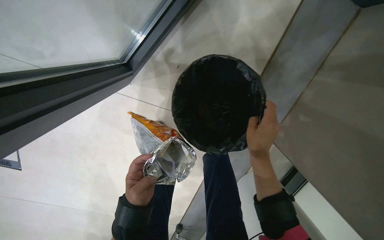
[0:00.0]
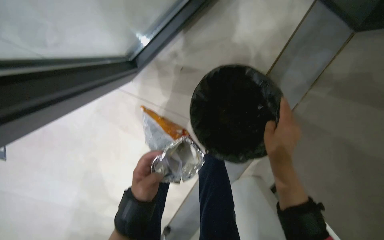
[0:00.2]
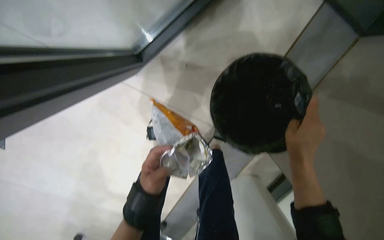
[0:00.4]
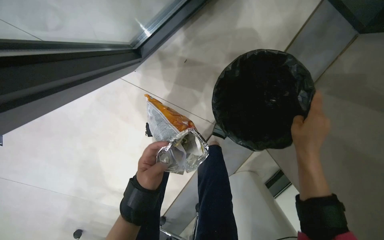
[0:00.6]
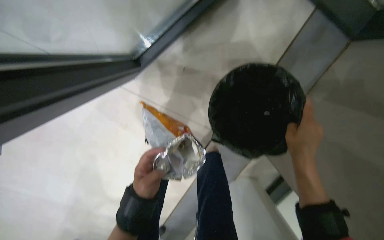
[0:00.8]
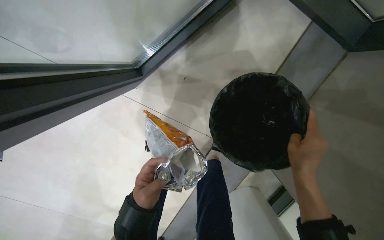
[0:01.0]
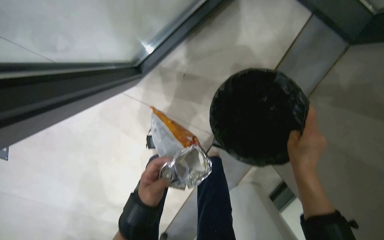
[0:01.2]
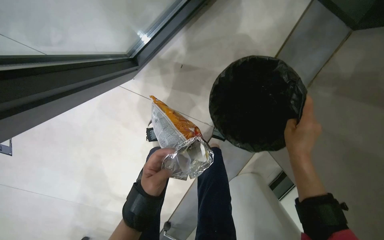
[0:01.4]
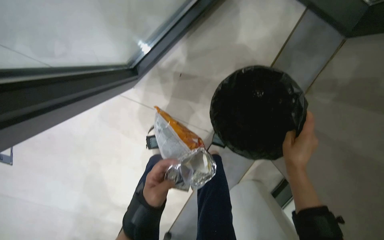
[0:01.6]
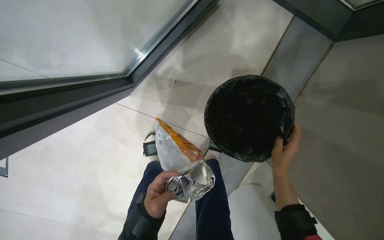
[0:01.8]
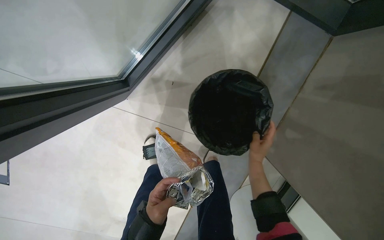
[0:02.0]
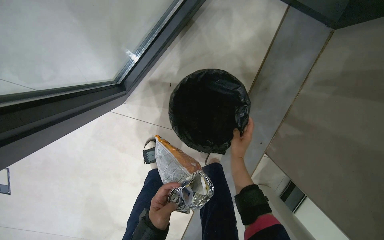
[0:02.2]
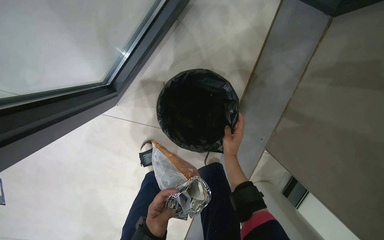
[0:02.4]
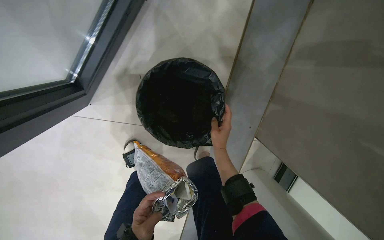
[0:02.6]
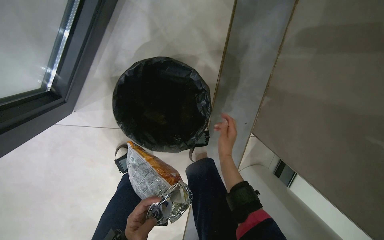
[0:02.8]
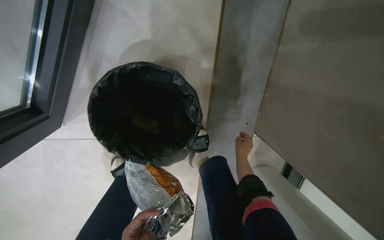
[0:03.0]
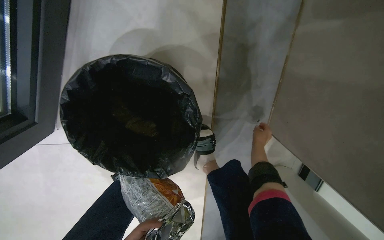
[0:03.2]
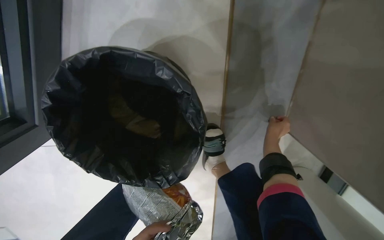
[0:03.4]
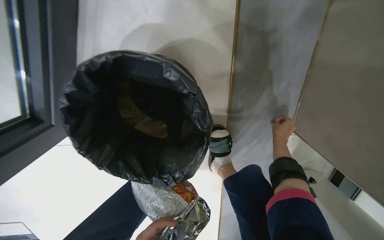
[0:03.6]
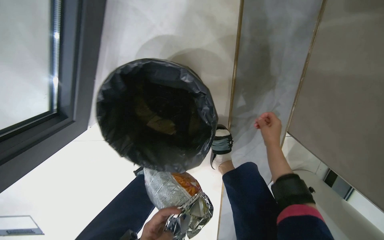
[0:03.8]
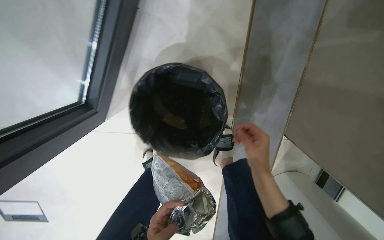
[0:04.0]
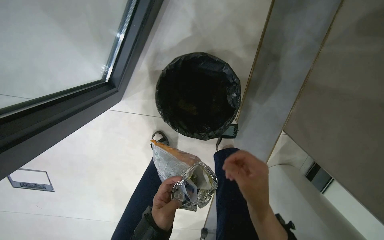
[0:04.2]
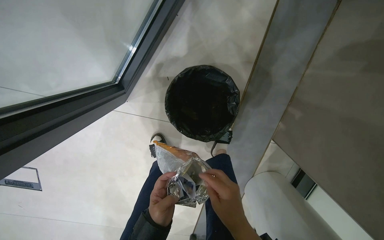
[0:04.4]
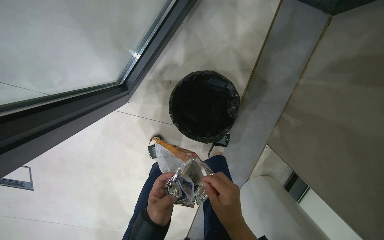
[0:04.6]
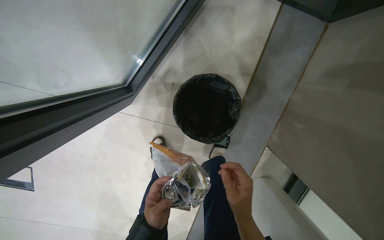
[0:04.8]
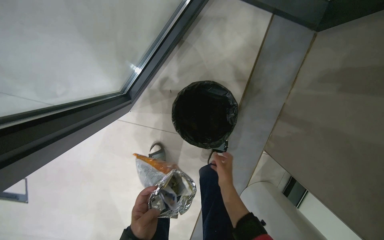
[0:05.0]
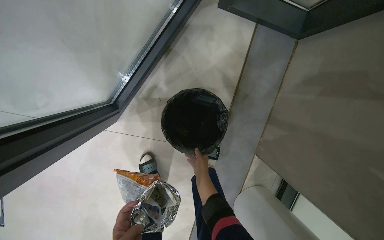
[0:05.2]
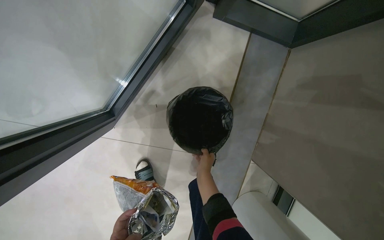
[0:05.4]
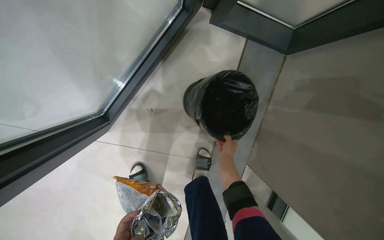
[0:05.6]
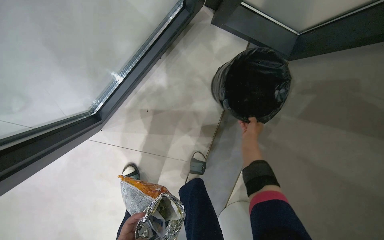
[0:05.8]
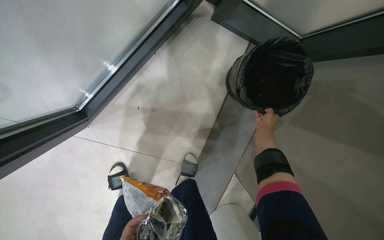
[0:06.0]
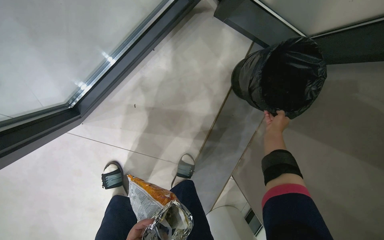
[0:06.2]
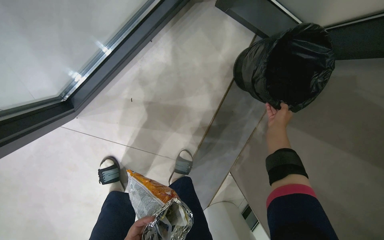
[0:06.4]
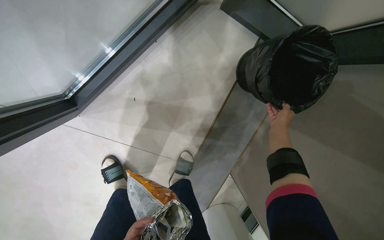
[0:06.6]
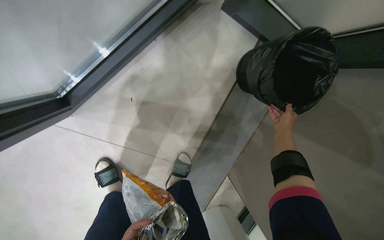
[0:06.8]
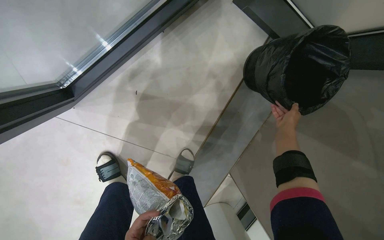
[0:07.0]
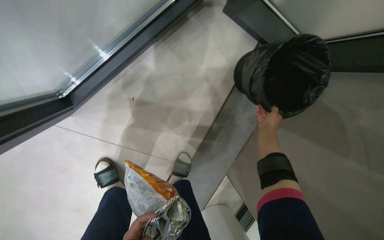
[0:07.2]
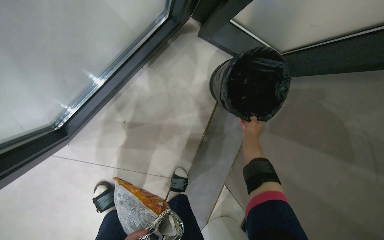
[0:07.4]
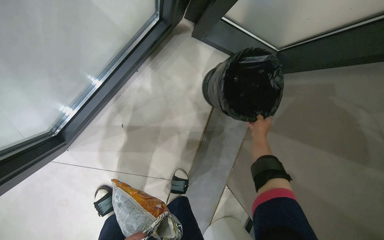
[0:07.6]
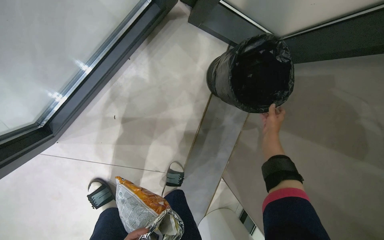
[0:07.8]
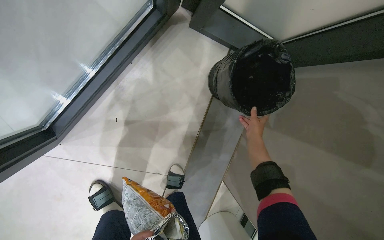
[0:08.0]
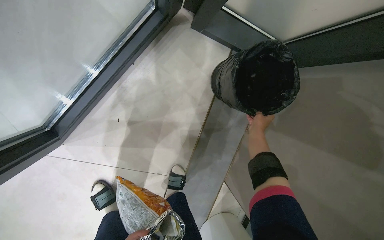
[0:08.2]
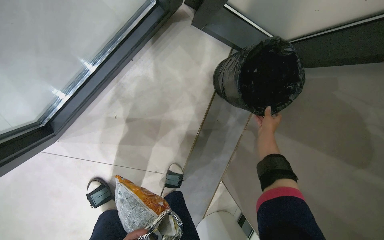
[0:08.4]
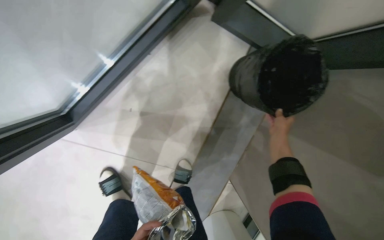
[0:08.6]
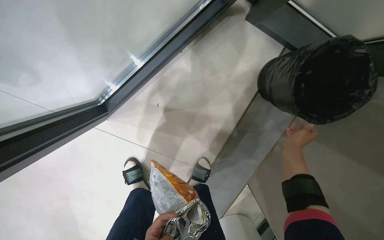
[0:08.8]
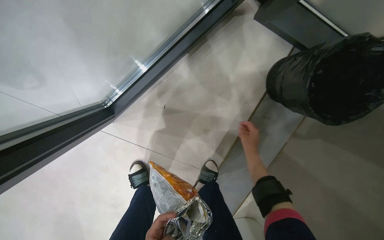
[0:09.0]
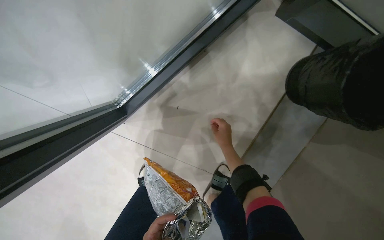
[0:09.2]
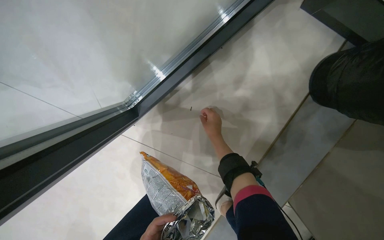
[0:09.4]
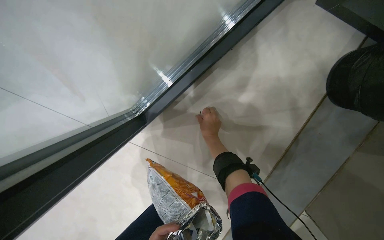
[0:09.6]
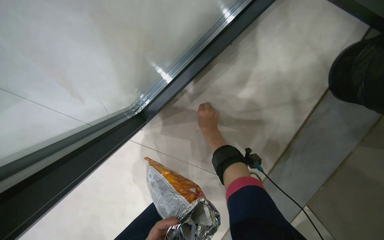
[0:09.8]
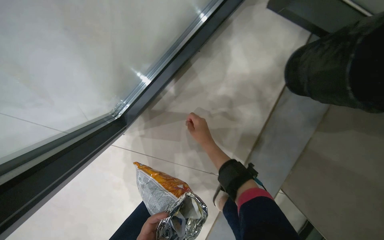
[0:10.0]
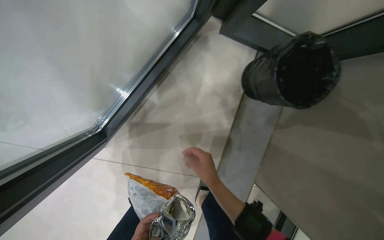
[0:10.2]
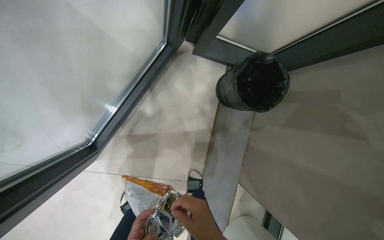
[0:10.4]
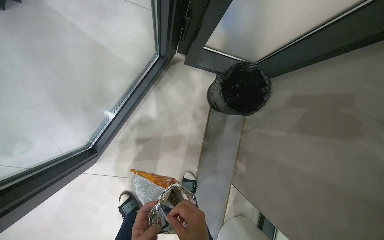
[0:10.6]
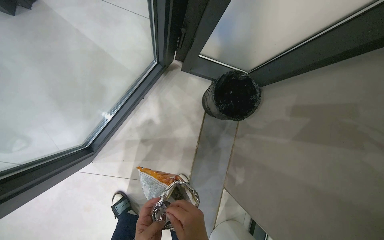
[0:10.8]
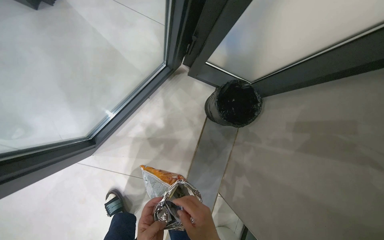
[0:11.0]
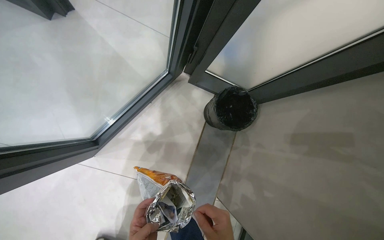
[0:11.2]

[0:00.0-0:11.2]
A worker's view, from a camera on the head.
Job: managing trash.
The whole recording: Picking up trash from bin. The worker picks up various trash items from a bin.
0:01.6 to 0:03.2: The right hand goes roughly 40 cm farther from the camera.
0:03.2 to 0:04.8: The right hand is displaced nearer to the camera, to the left and down the picture by approximately 50 cm.
0:04.8 to 0:06.4: The view swings roughly 15 degrees to the right. The right hand shifts approximately 40 cm up the picture, to the right and farther from the camera.
0:08.0 to 0:09.6: The camera sweeps to the left, by approximately 15 degrees. The right hand moves to the left, approximately 50 cm.
0:09.6 to 0:11.2: The wearer's head swings approximately 30 degrees to the right. The view tips upward by about 20 degrees.

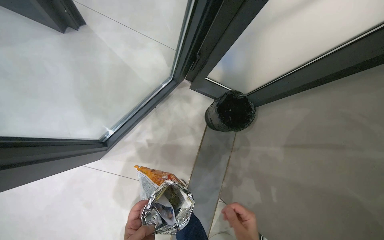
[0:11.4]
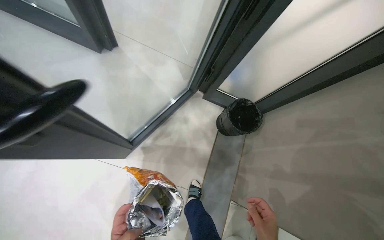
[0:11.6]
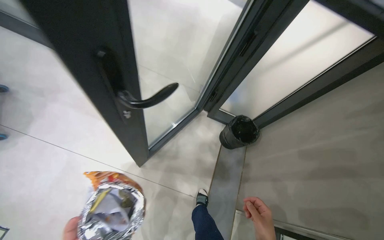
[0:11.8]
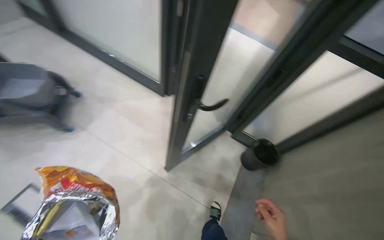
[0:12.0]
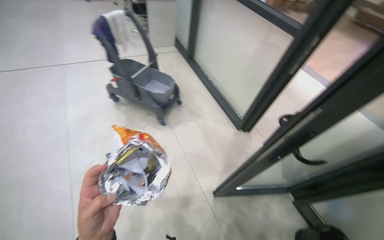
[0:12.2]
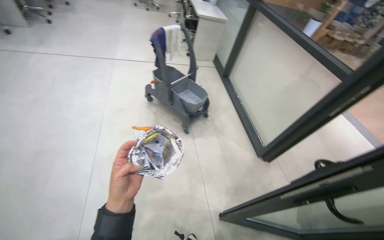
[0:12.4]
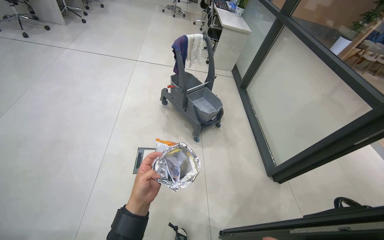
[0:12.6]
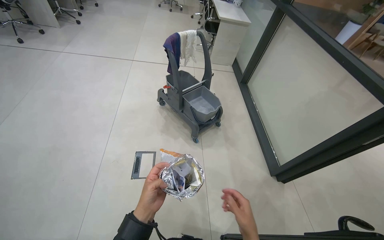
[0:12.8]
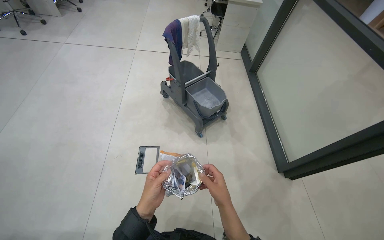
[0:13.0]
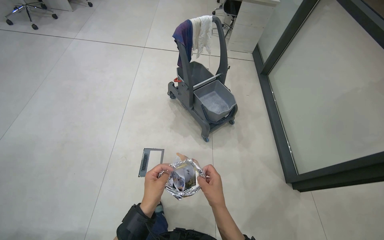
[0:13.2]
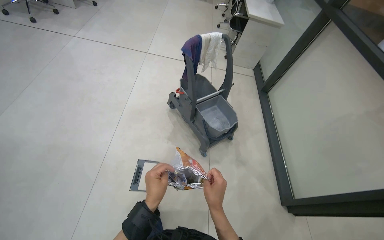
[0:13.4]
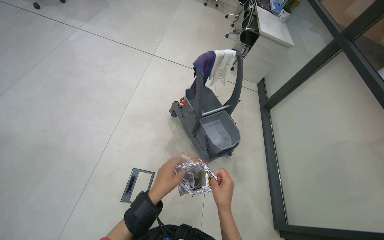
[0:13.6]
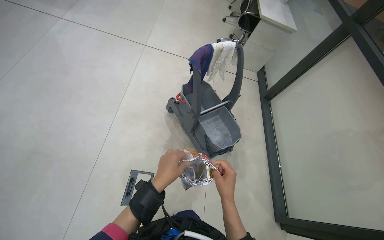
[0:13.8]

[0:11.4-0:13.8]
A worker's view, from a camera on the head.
Job: managing trash.
The whole recording: Picking up trash from bin. The worker picks up various trash items from a bin.
0:11.4 to 0:12.6: The wearer moves approximately 80 cm. The wearer's head swings about 70 degrees to the left. The view tilts roughly 45 degrees upward.
0:12.6 to 0:13.8: The camera travels approximately 60 cm.

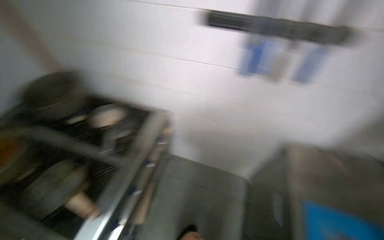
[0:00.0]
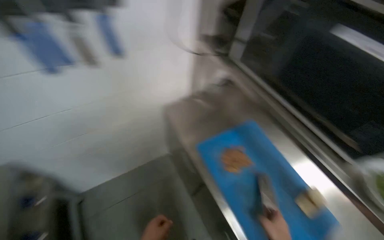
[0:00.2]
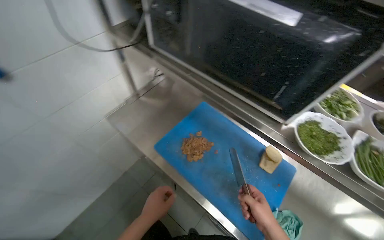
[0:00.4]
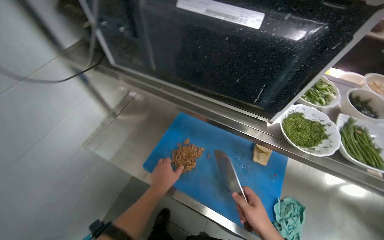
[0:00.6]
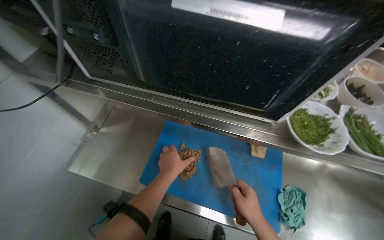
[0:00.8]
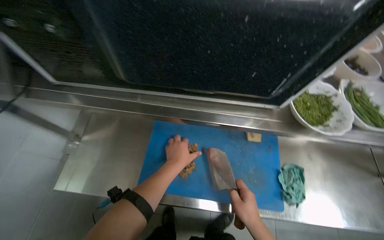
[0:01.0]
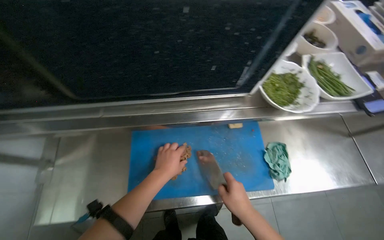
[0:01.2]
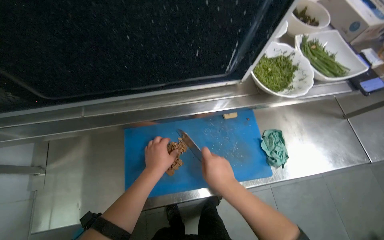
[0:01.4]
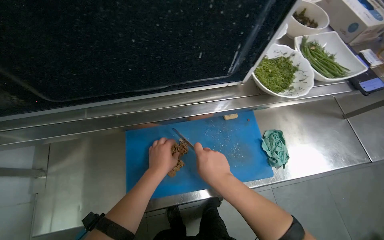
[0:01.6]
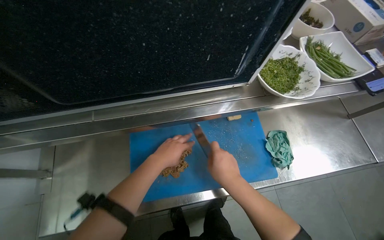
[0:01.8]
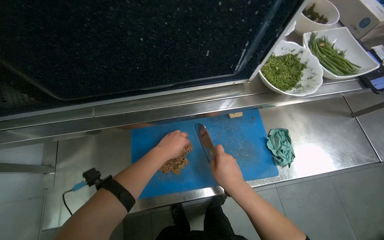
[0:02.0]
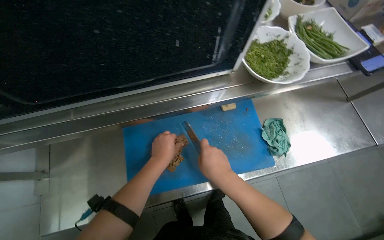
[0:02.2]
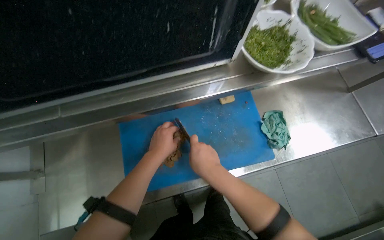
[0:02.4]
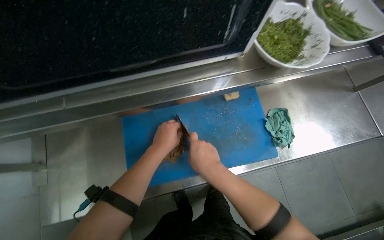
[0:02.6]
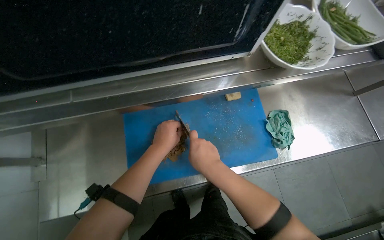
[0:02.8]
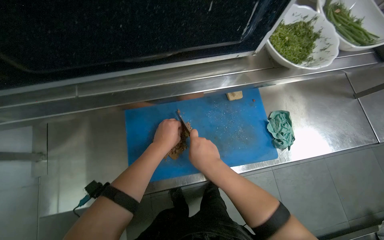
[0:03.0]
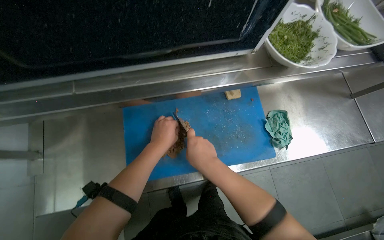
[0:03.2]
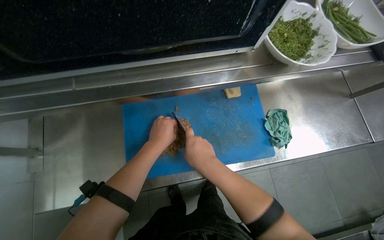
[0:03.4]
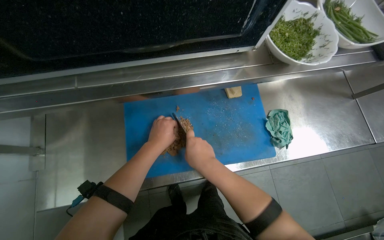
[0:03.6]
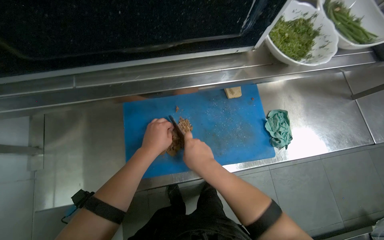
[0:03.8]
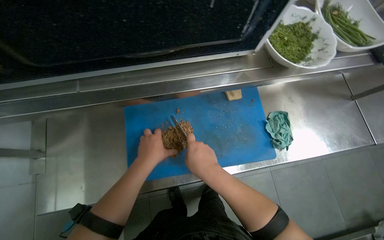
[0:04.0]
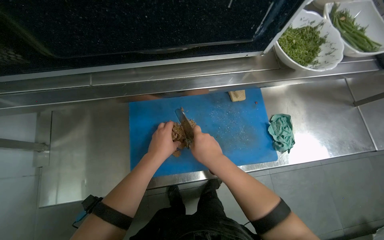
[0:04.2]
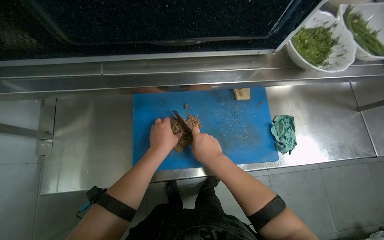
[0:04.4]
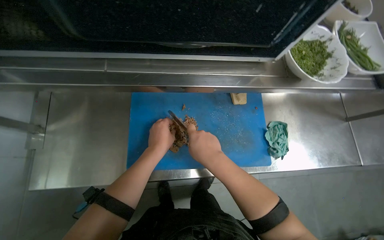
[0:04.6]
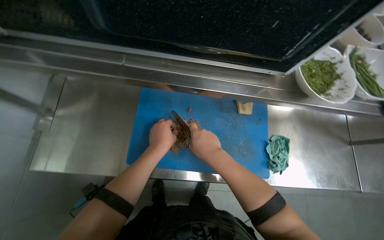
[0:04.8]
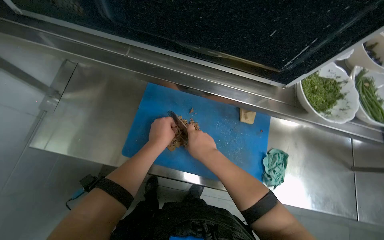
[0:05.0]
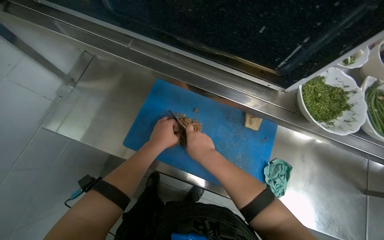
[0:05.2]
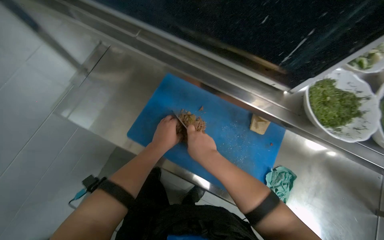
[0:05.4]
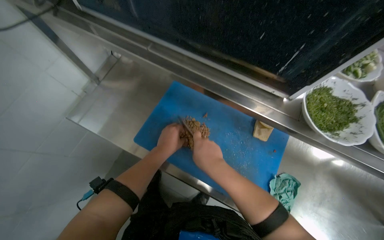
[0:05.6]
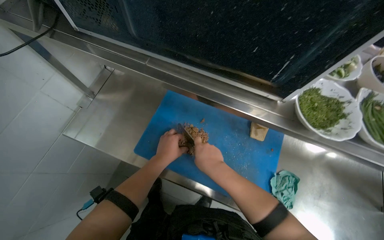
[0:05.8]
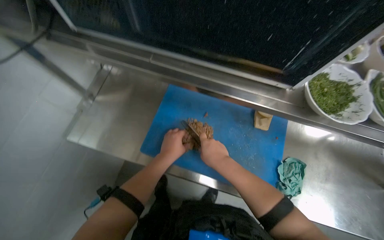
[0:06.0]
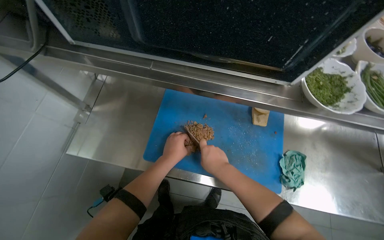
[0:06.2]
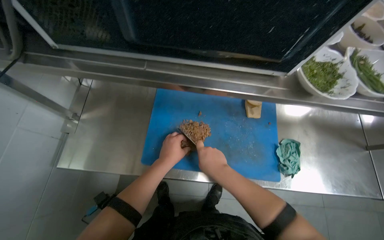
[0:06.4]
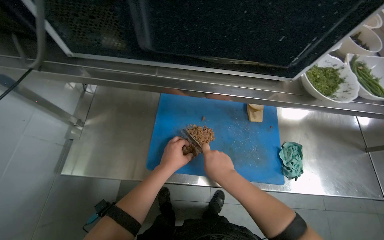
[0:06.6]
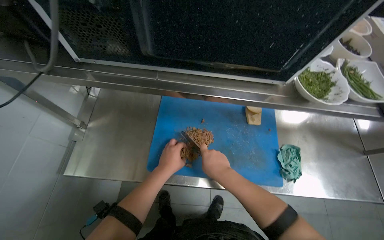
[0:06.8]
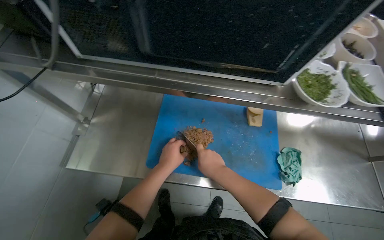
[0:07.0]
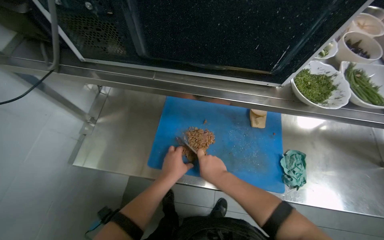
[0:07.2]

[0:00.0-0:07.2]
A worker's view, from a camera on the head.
Job: preparing food.
The whole recording: Chopping meat on cutting board. The worker transfers meat to a cutting board and chops it into smaller pieces.
0:00.0 to 0:01.4: The camera travels about 40 cm. The wearer's head swings roughly 105 degrees to the right. The view tilts some 20 degrees downward.
0:01.4 to 0:04.4: The hands work in one place, with small movements.
0:04.4 to 0:05.8: Everything in view rotates about 25 degrees clockwise.
